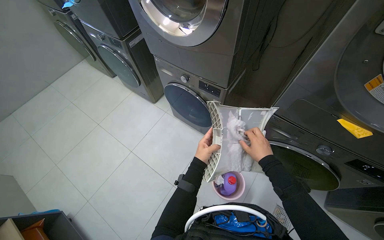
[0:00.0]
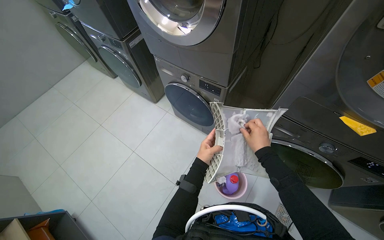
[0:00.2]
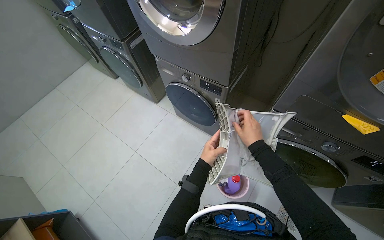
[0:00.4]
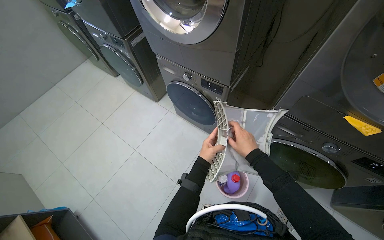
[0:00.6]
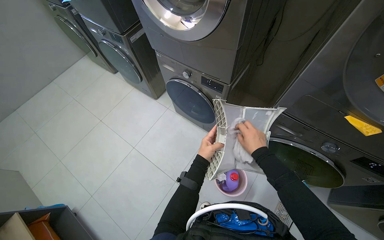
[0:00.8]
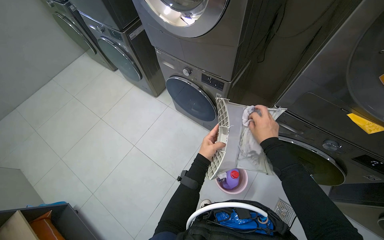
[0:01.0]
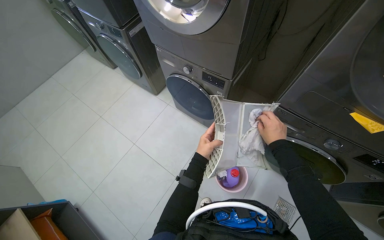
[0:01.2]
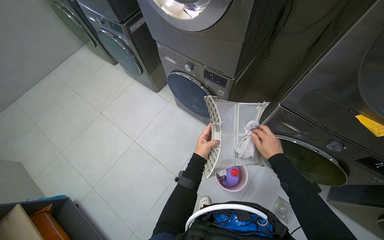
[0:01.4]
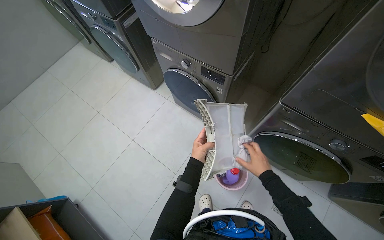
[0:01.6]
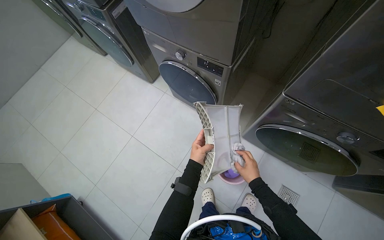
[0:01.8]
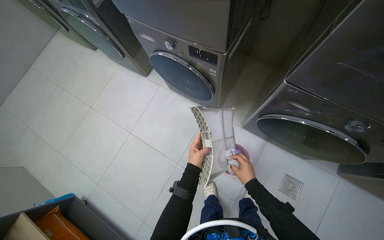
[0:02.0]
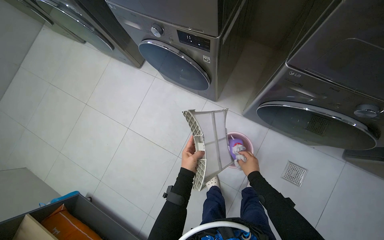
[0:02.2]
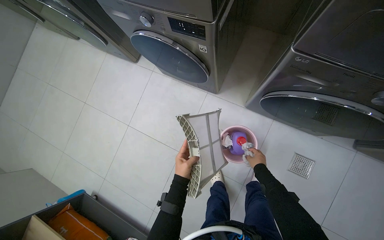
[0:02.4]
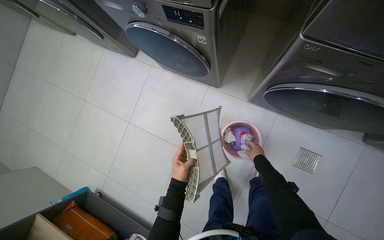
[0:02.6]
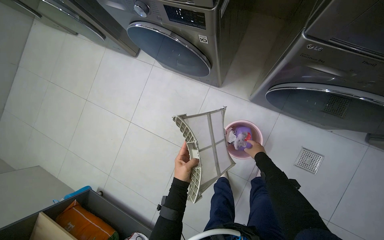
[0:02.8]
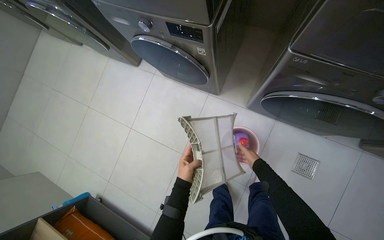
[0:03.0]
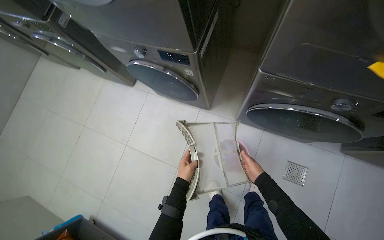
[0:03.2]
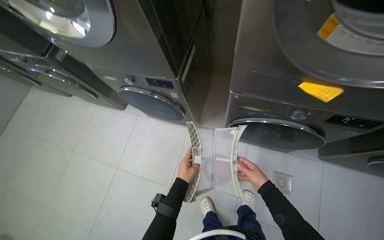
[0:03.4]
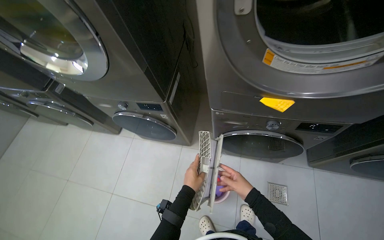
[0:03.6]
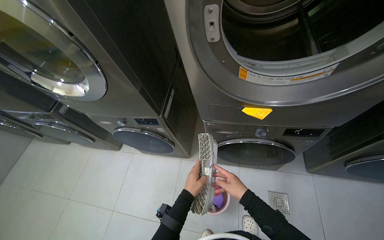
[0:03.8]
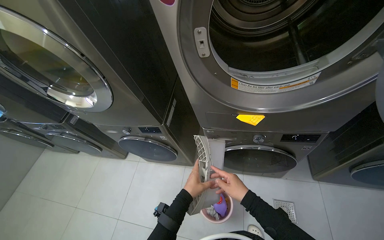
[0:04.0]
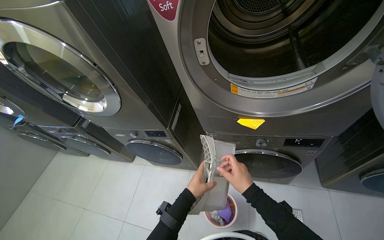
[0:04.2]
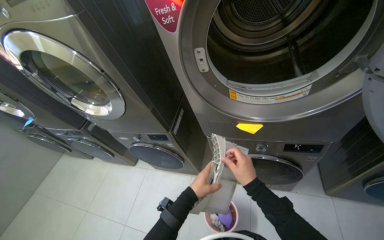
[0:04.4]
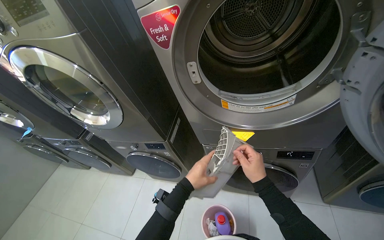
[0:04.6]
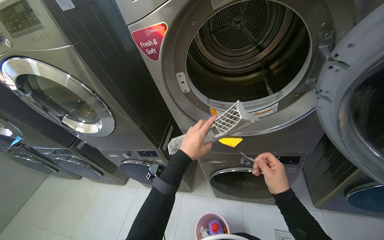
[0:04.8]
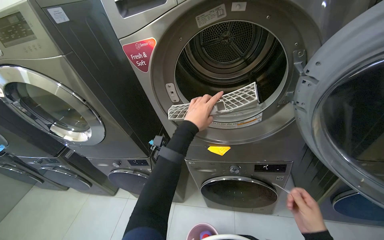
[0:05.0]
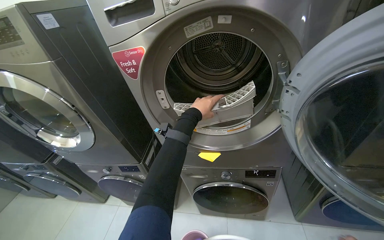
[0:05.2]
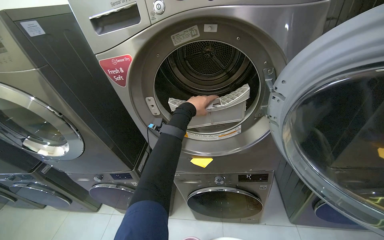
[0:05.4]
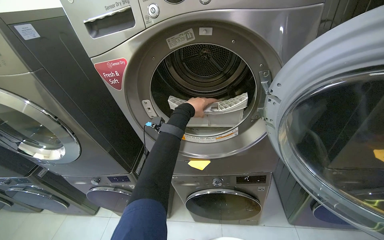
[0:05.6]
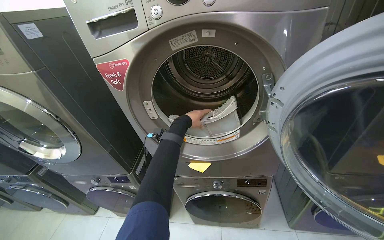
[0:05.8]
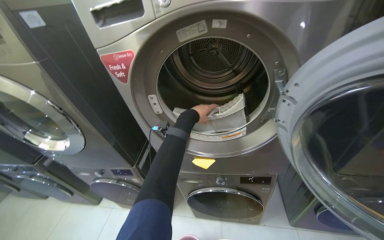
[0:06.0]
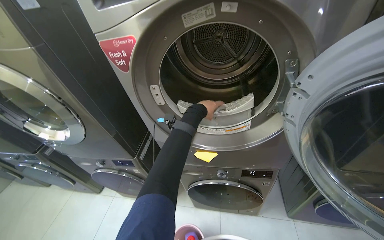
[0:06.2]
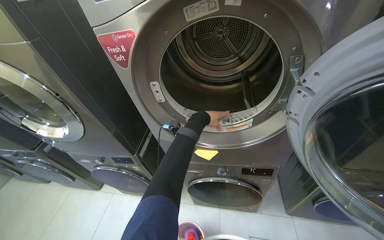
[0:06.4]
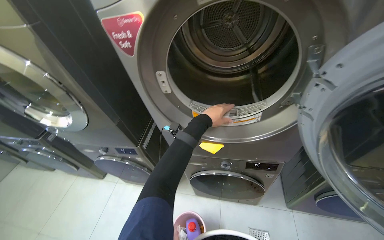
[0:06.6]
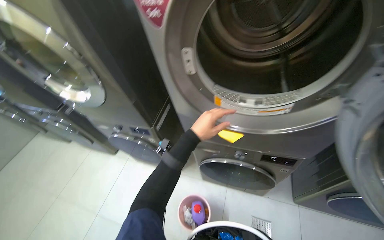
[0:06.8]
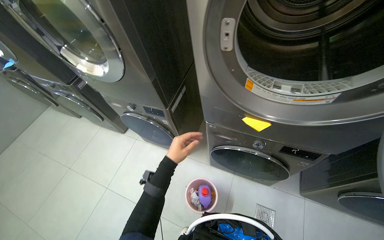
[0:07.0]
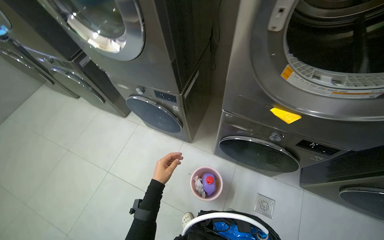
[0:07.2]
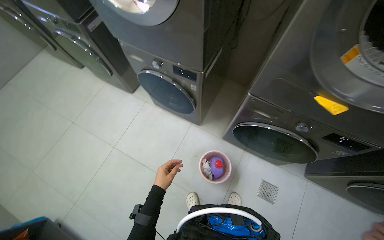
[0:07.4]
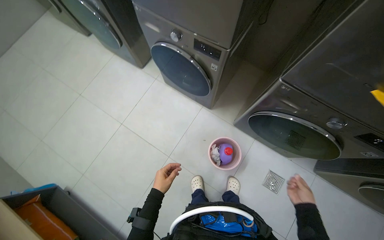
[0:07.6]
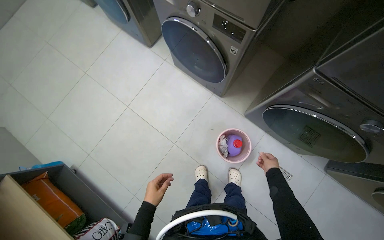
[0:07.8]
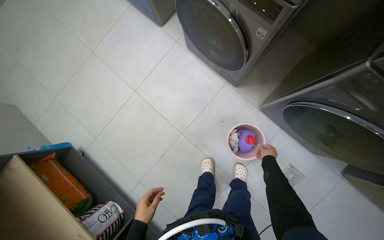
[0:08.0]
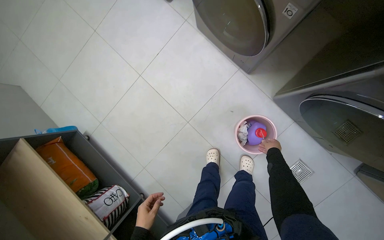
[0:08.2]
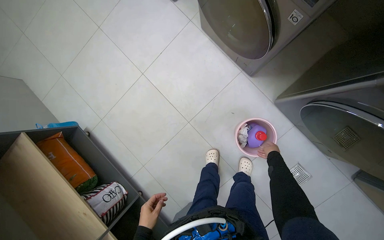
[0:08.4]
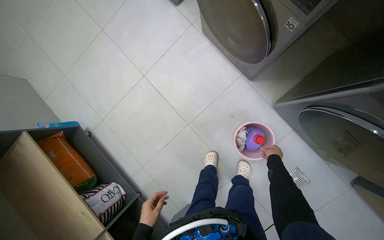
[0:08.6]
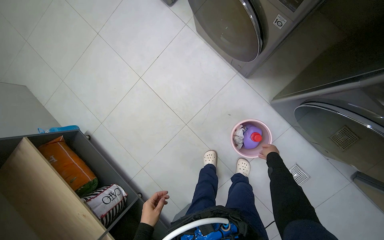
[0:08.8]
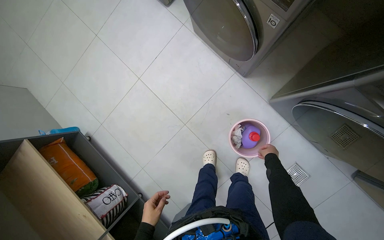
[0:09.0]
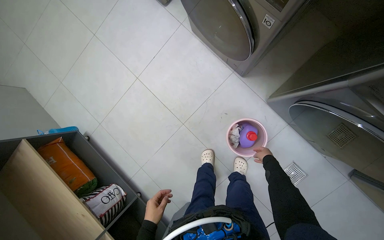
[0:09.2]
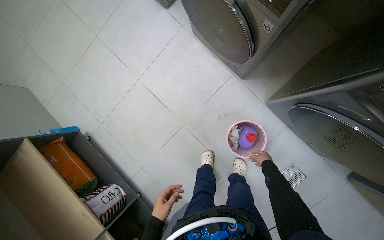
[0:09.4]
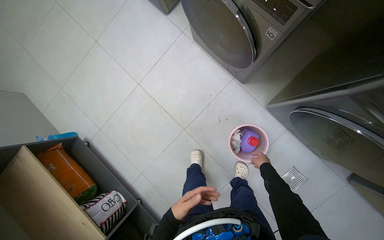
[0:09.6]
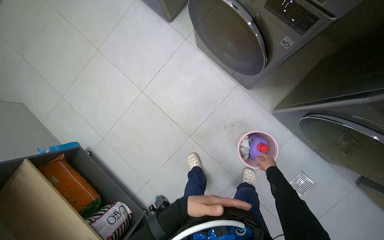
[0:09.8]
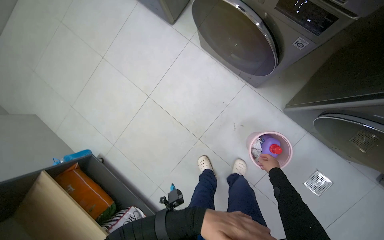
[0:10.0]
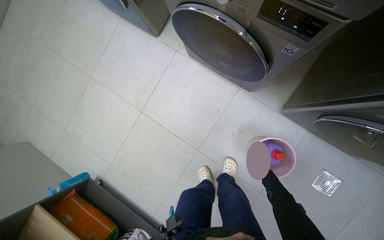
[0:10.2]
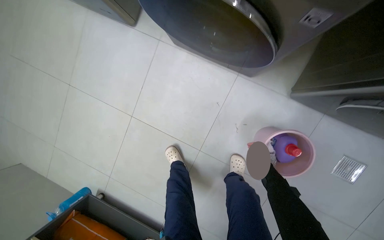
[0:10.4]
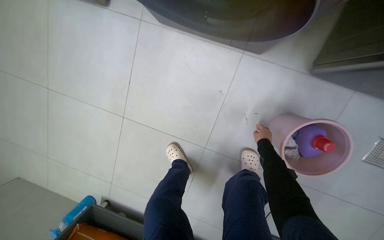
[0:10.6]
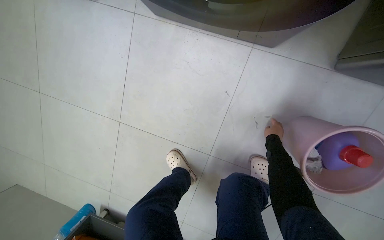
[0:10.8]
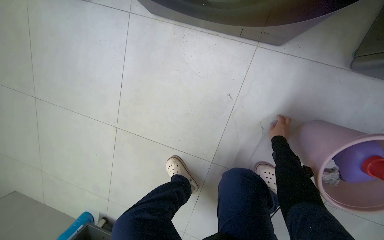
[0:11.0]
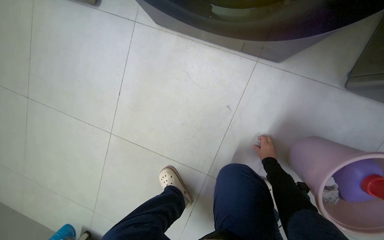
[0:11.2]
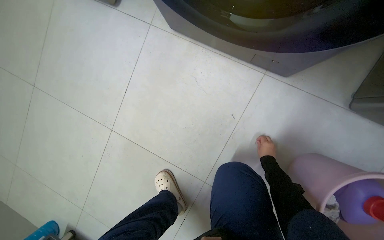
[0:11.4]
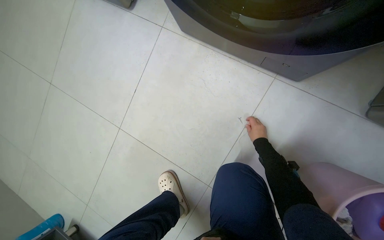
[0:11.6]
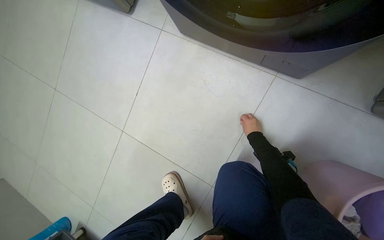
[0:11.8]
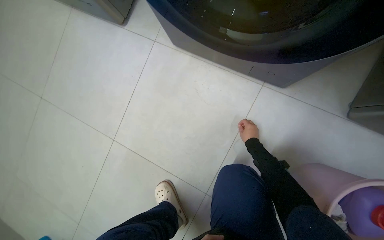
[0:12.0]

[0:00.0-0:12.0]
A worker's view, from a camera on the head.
Job: managing laundry.
The whole recording: Cleaning dryer lint filters. The worker opens dryer doors, removes lint filters, cleans them, and disposes of the lint.
0:00.0 to 0:01.6: The right hand goes approximately 10 cm down the picture.
0:01.6 to 0:03.0: The view tilts roughly 15 degrees downward. The right hand shifts approximately 30 cm farther from the camera; the left hand goes approximately 10 cm down the picture.
0:03.0 to 0:04.4: The wearer moves about 40 cm. The view tips upward by some 35 degrees.
0:04.4 to 0:06.0: The left hand travels up the picture by some 40 cm.
0:06.0 to 0:07.6: The head travels roughly 50 cm. The wearer looks roughly 40 degrees further downward. The scene rotates clockwise by about 25 degrees.
0:07.6 to 0:09.0: The camera pitches downward, by roughly 15 degrees. The left hand moves down the picture, approximately 20 cm, while the right hand heads farther from the camera and up the picture, covering approximately 35 cm.
0:09.0 to 0:10.4: The right hand shifts some 15 cm to the left.
0:10.4 to 0:12.0: The right hand is displaced up the picture by approximately 25 cm.

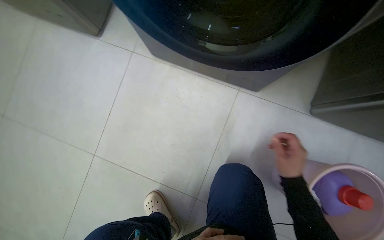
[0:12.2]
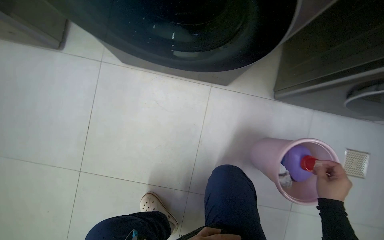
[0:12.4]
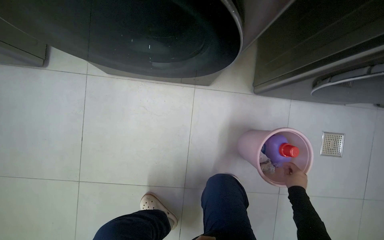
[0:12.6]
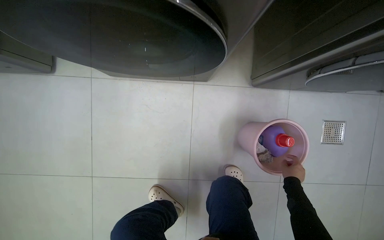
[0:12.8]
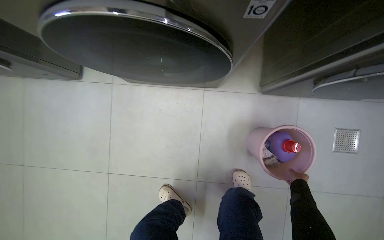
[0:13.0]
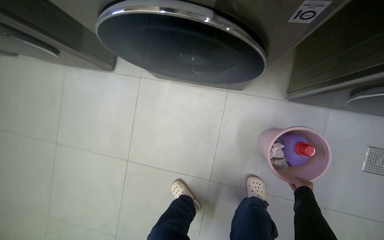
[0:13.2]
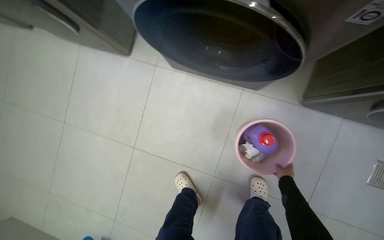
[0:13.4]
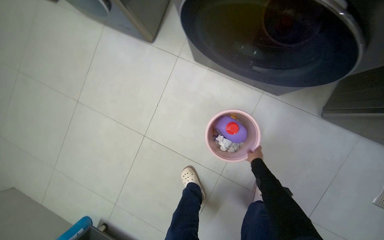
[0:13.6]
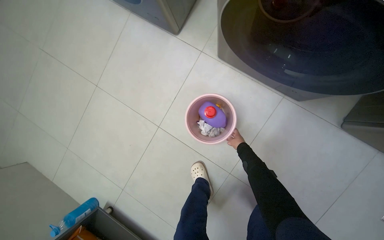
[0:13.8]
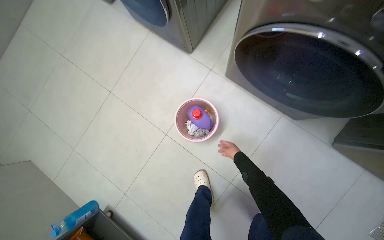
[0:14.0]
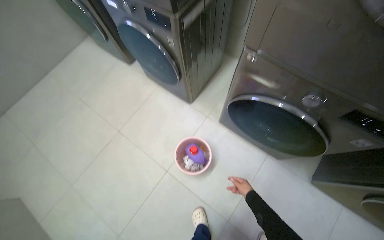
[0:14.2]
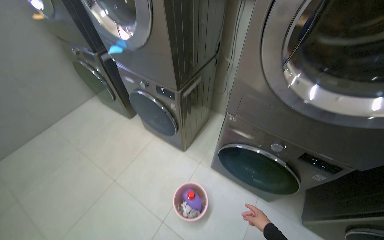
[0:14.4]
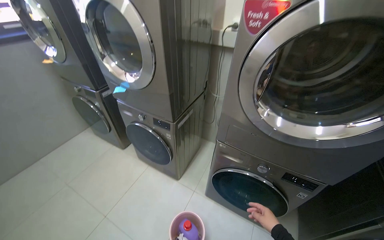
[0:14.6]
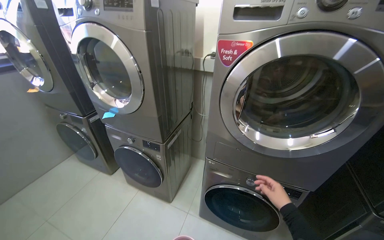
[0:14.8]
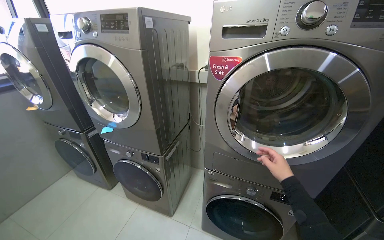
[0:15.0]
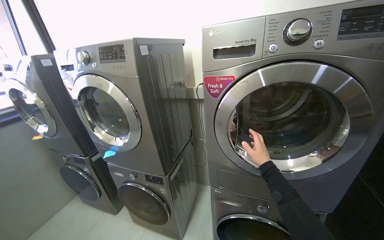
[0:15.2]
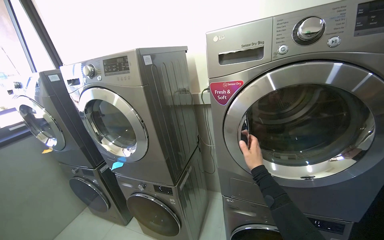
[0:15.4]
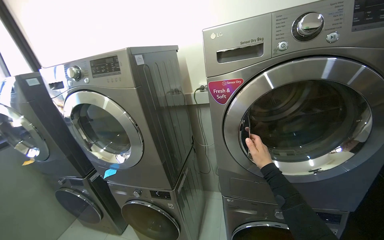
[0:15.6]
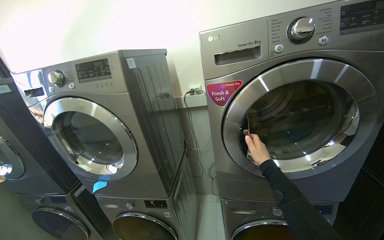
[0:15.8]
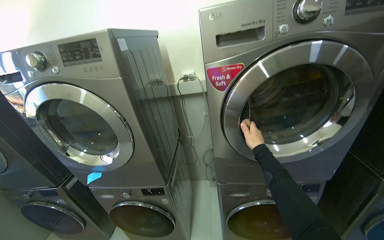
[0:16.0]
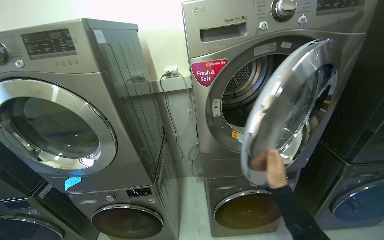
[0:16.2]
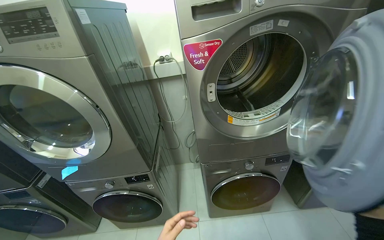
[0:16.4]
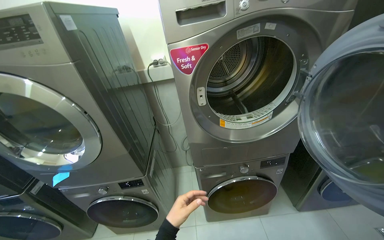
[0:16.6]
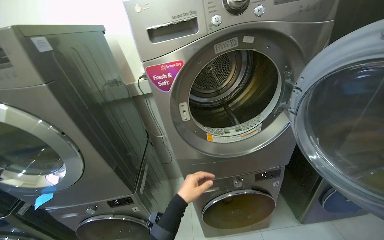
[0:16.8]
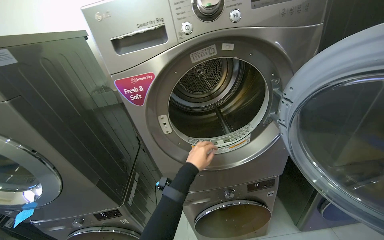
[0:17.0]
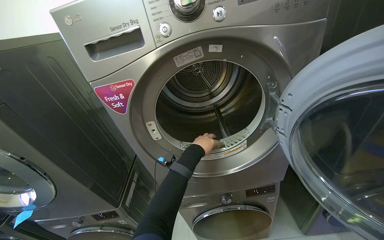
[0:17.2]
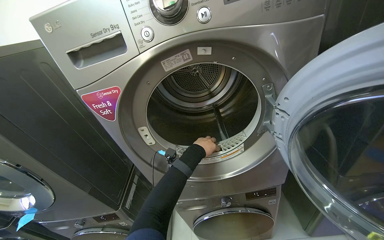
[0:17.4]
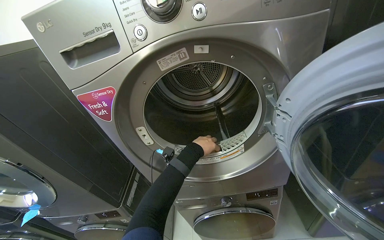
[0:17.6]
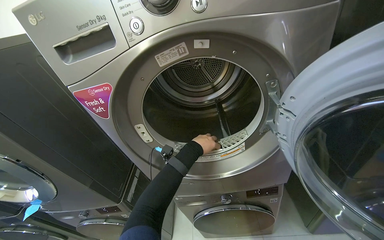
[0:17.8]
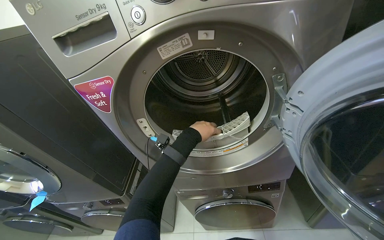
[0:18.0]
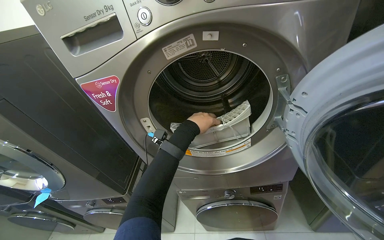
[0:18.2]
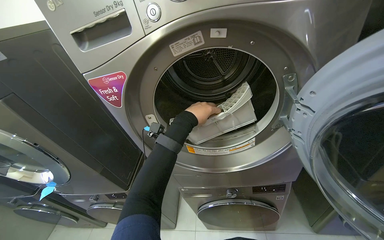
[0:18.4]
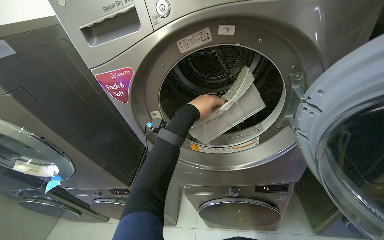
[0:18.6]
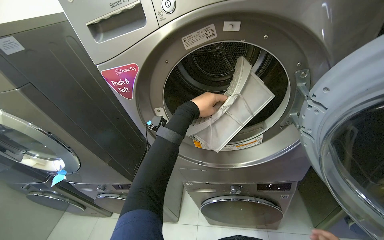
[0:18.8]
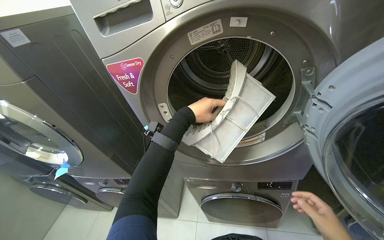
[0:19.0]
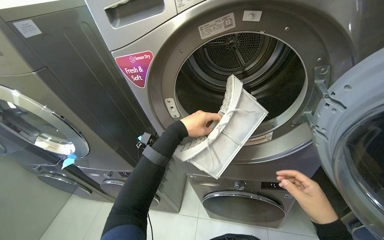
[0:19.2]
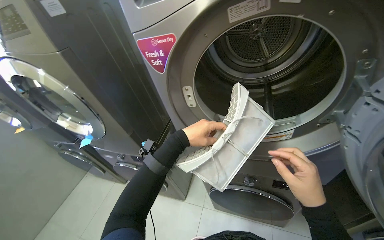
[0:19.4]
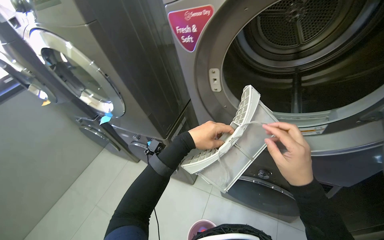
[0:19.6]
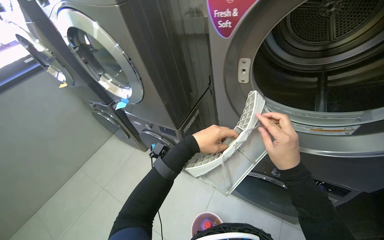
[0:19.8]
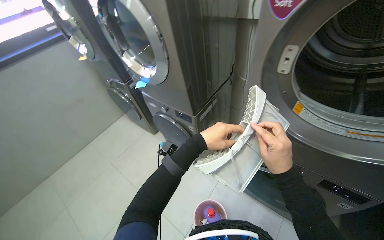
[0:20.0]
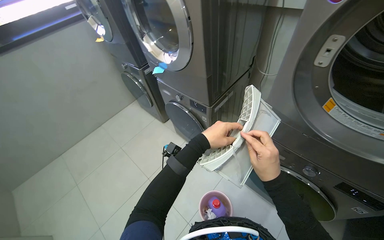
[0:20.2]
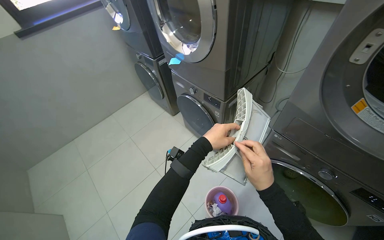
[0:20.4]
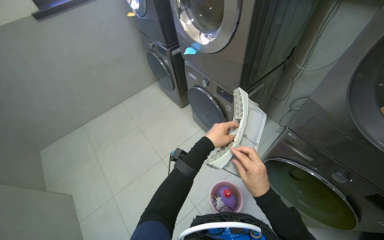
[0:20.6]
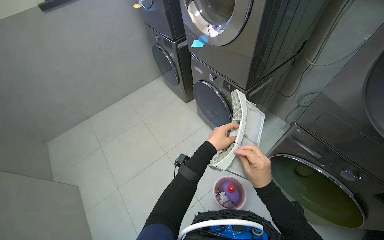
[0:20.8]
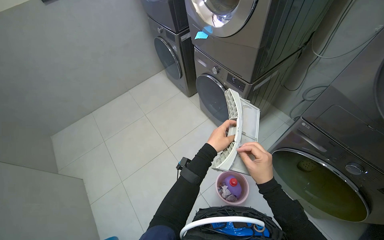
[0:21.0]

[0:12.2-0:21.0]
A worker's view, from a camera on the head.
Job: managing laundry.
The whole recording: Cleaning dryer lint filters. The worker opens dryer doors, removes lint filters, cleans them, and disposes of the lint.
0:12.2 to 0:13.6: The right hand is displaced down the picture and farther from the camera by about 15 cm.
0:13.6 to 0:15.2: The head travels roughly 70 cm. The camera is aimed some 15 degrees further to the right. The view tilts some 65 degrees upward.
0:15.2 to 0:16.6: The wearer looks about 25 degrees further to the right.
0:18.0 to 0:19.6: The wearer's head swings approximately 25 degrees to the left.
0:19.6 to 0:21.0: The head turns to the left by some 30 degrees. The view tips downward by some 20 degrees. The right hand heads farther from the camera, covering about 15 cm.
